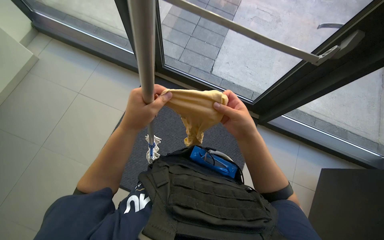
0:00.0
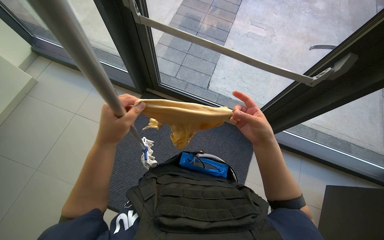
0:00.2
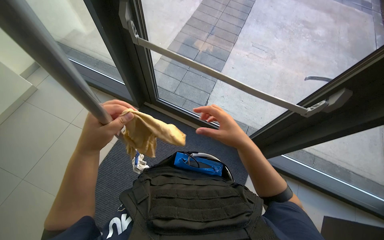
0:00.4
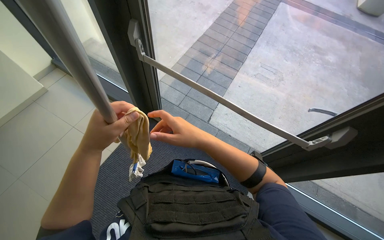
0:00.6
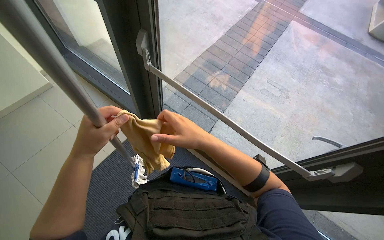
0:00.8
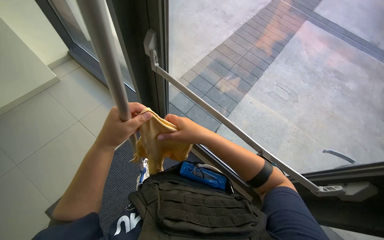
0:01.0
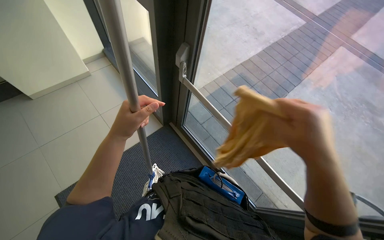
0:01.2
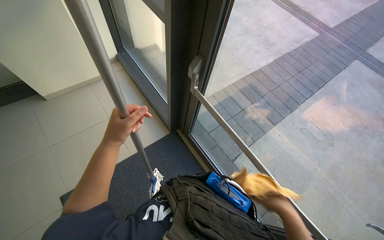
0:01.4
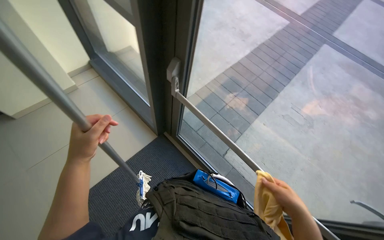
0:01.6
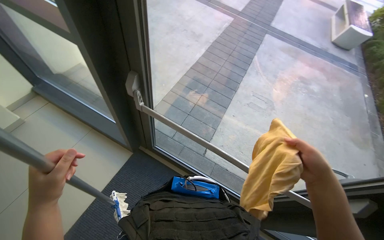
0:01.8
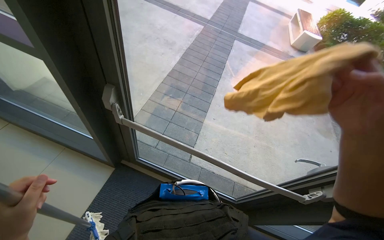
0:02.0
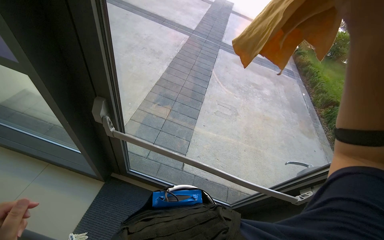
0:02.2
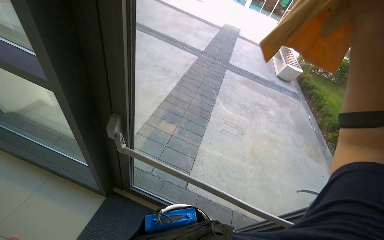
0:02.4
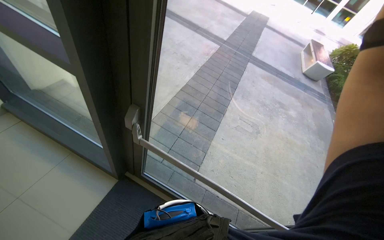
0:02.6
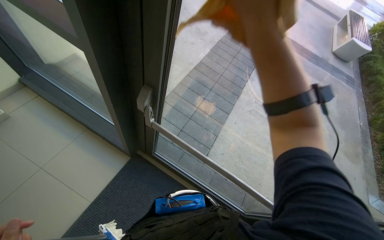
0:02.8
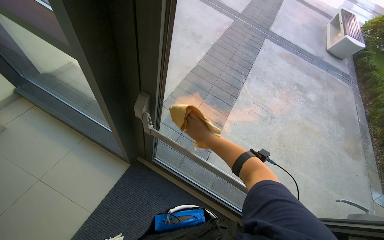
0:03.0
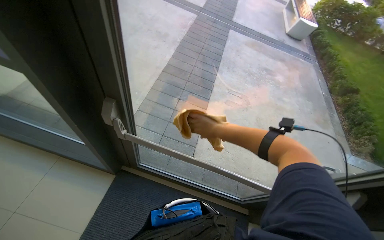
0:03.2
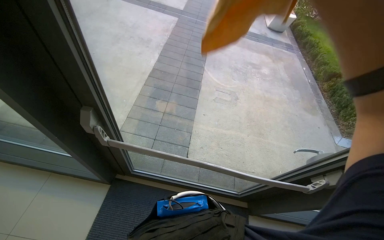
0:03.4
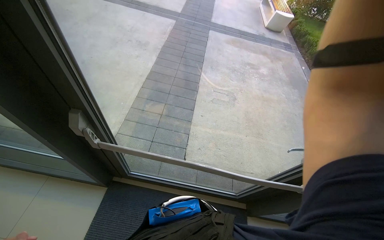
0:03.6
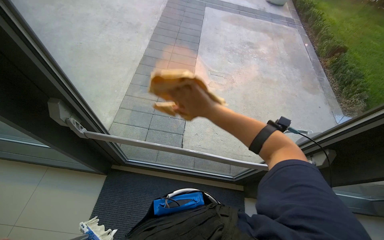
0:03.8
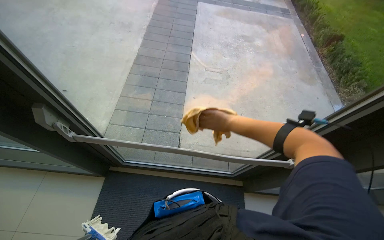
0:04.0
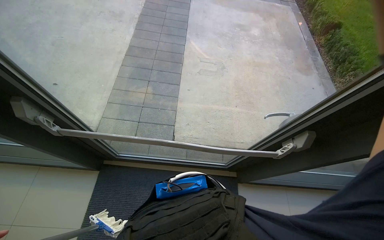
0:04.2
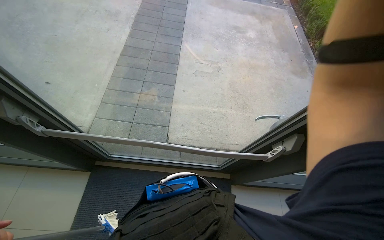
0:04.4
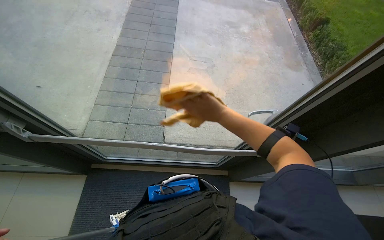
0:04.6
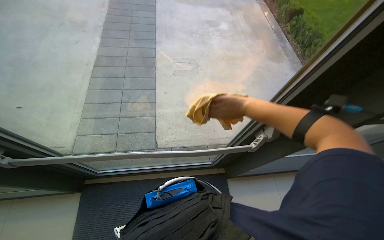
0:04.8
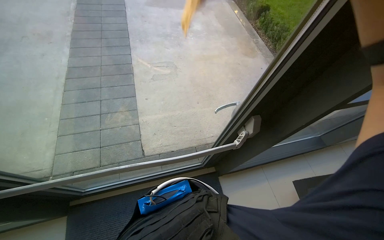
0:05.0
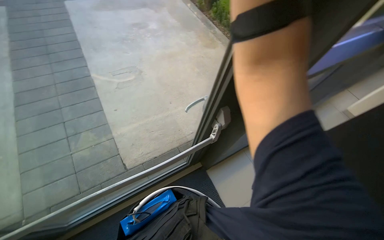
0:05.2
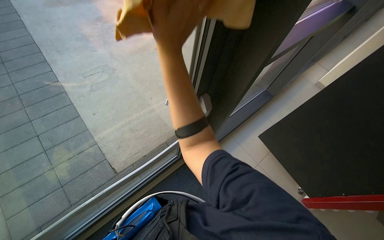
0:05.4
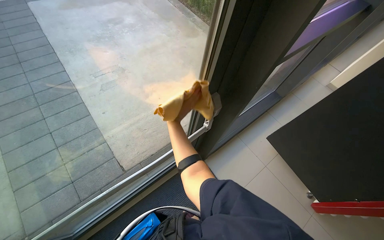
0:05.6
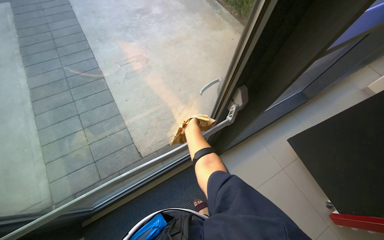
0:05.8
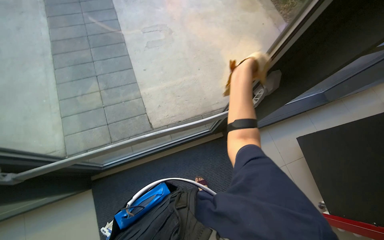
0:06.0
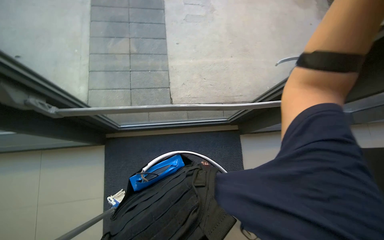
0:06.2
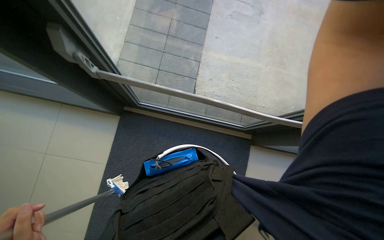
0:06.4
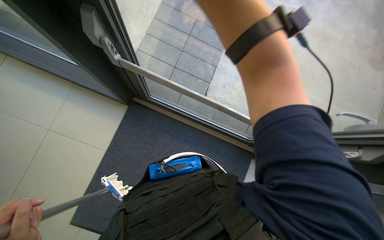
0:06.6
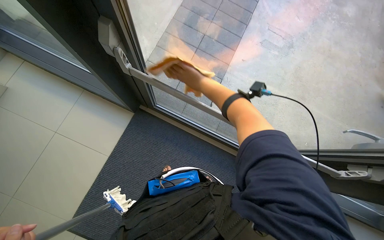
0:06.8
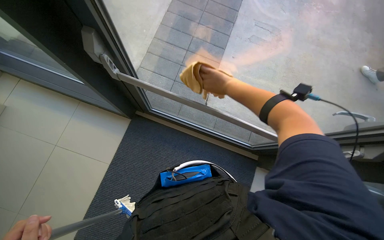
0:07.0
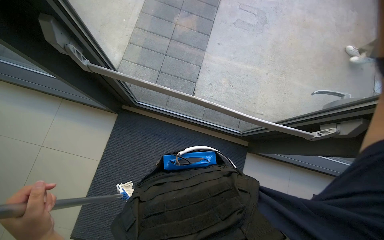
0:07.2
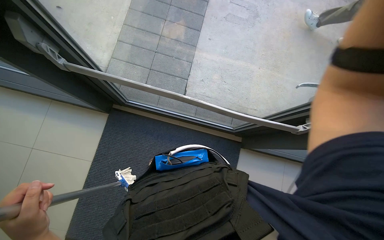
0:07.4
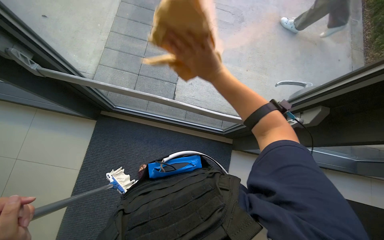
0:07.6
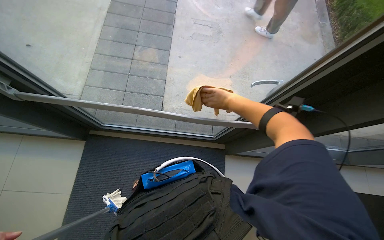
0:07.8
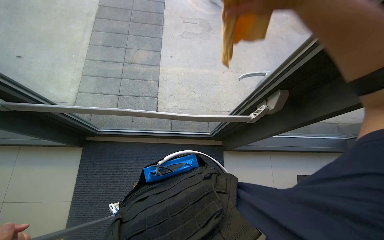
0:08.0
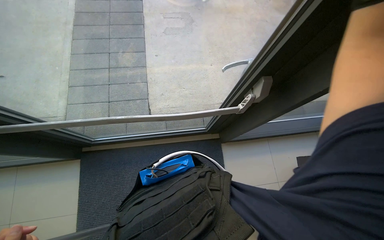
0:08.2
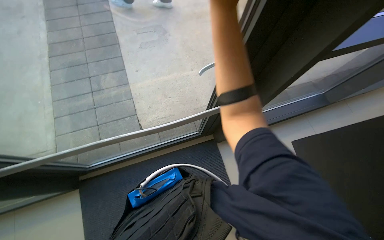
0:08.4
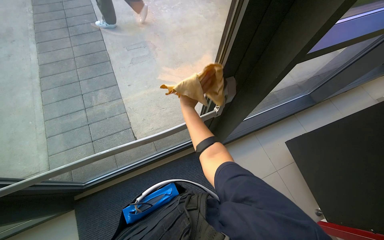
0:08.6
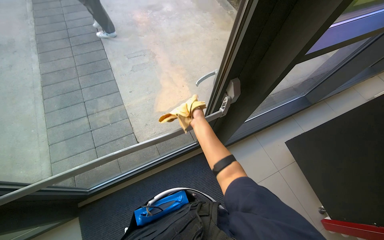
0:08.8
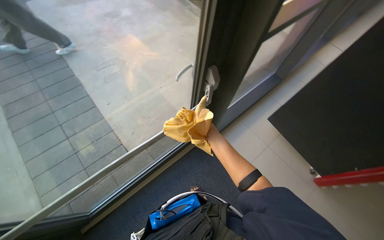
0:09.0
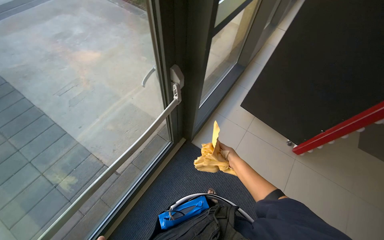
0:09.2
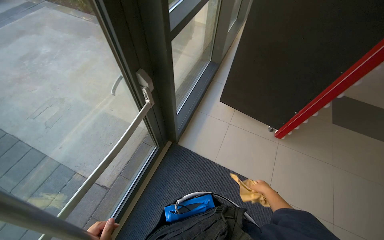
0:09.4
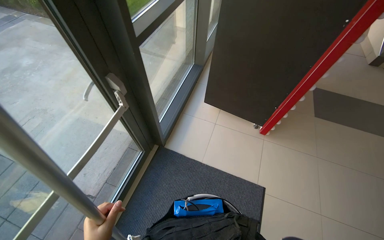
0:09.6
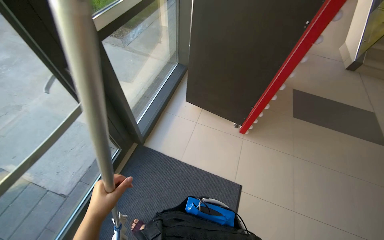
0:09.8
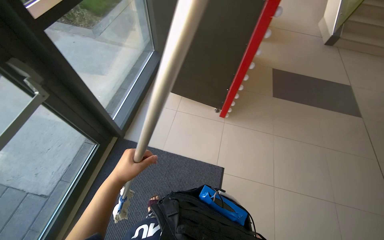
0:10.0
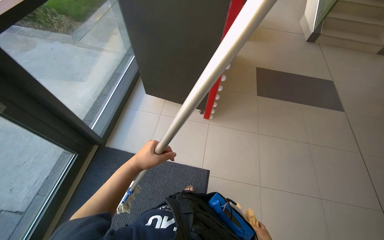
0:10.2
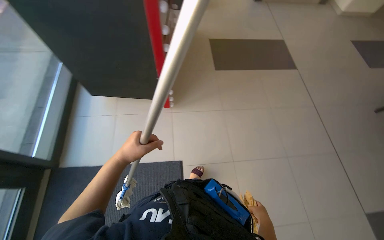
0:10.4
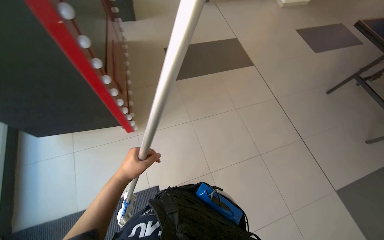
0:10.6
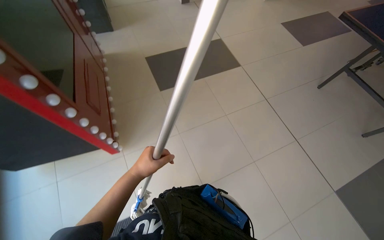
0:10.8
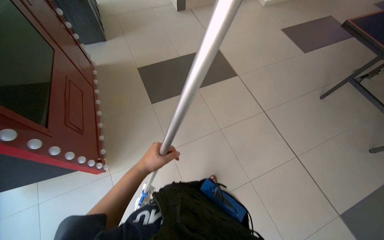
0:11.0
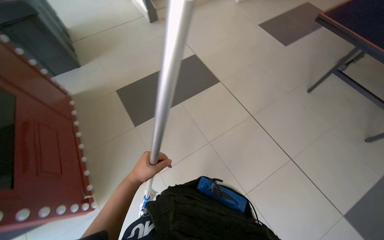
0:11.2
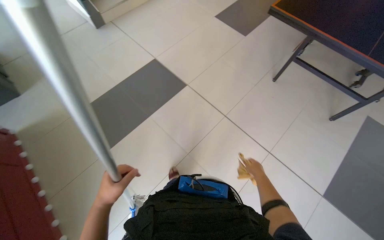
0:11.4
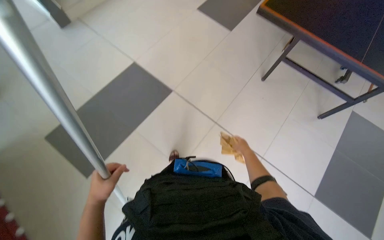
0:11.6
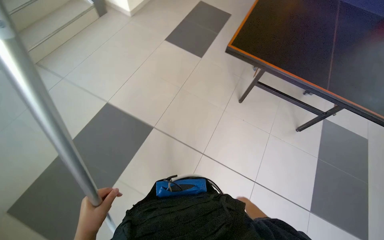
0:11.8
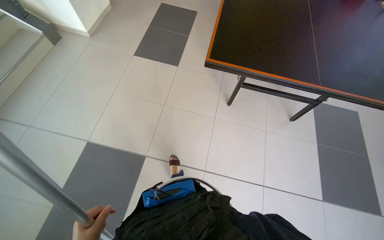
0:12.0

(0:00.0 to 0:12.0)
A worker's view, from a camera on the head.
Job: wiping surfaces.
The whole recording: Cleaning the table. The worker cleans the black table using a mop and then wipes it with a yellow cloth.
0:00.0 - 0:01.6: The camera pitches upward, by roughly 20 degrees. The right hand swings left and right, about 30 cm each way, with 2 reversals.
0:01.6 - 0:03.0: The head rotates some 15 degrees to the right.
0:03.0 - 0:04.4: The head rotates about 25 degrees to the right.
0:04.4 - 0:06.0: The head turns to the right by approximately 25 degrees.
0:06.0 - 0:07.6: The scene rotates clockwise by approximately 30 degrees.
0:07.6 - 0:09.0: The head turns to the right by about 50 degrees.
0:09.0 - 0:10.4: The camera is carried about 90 cm. The wearer looks roughly 55 degrees further to the right.
0:10.4 - 0:12.0: The head travels approximately 1.5 m. The wearer's head swings roughly 70 degrees to the right.

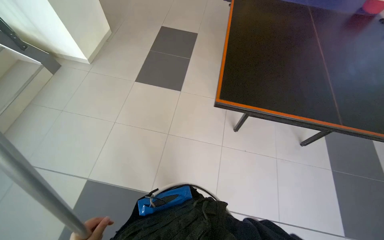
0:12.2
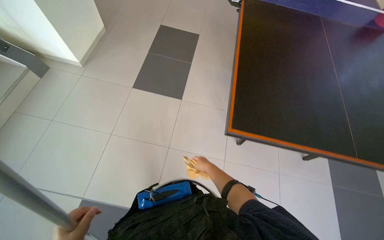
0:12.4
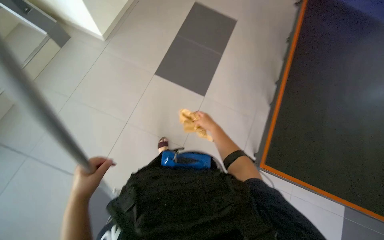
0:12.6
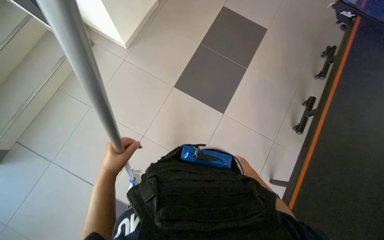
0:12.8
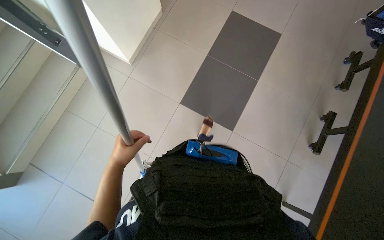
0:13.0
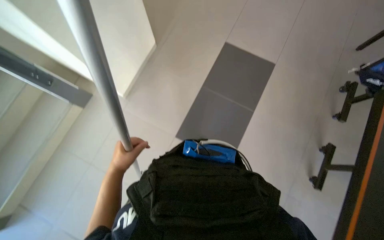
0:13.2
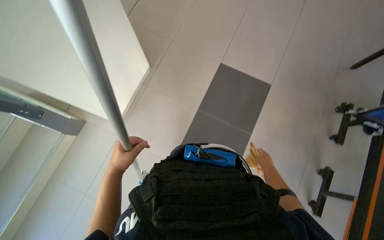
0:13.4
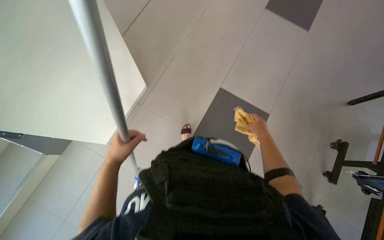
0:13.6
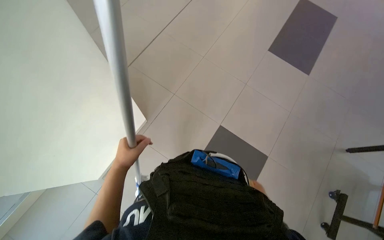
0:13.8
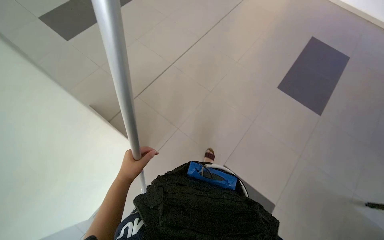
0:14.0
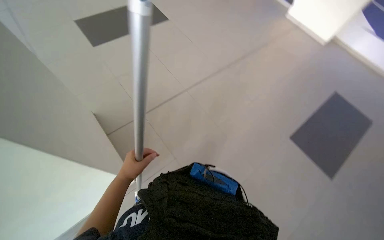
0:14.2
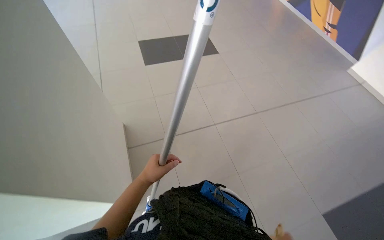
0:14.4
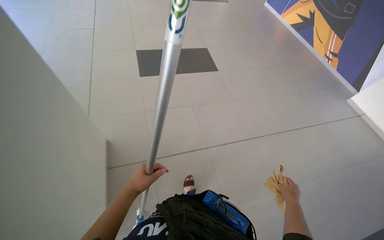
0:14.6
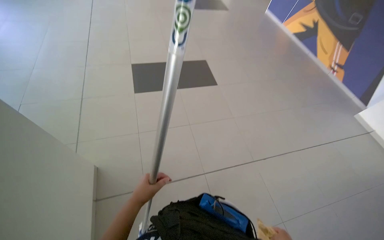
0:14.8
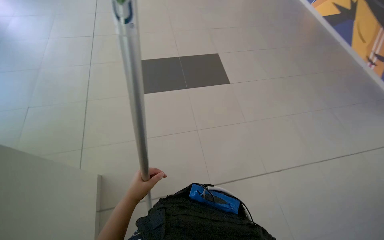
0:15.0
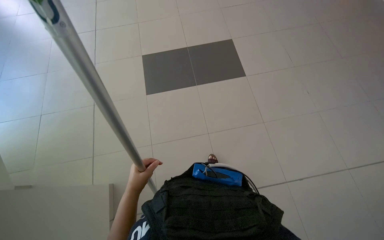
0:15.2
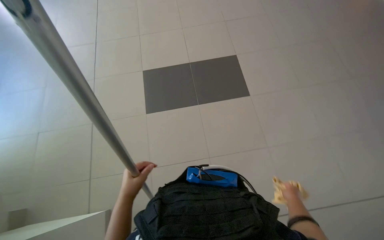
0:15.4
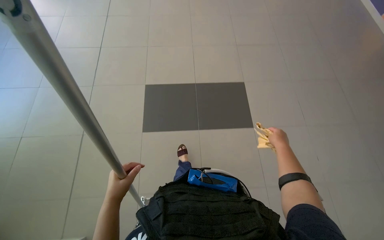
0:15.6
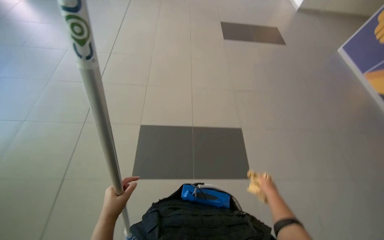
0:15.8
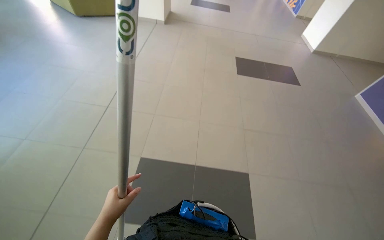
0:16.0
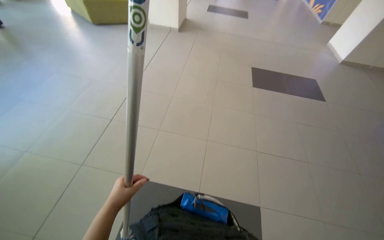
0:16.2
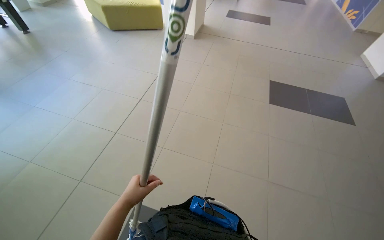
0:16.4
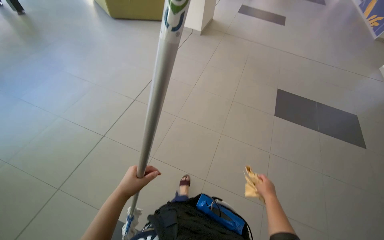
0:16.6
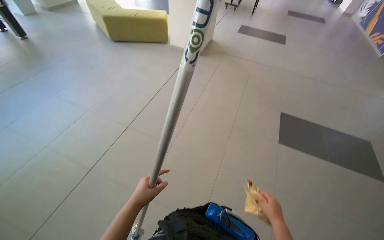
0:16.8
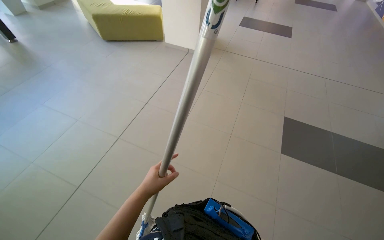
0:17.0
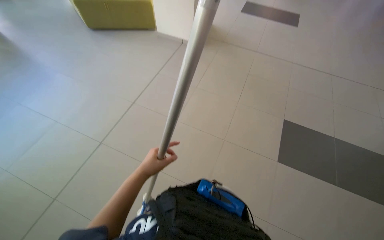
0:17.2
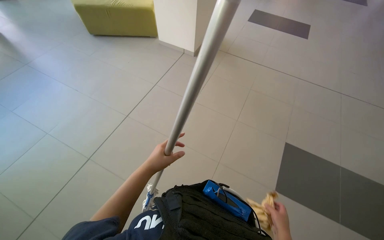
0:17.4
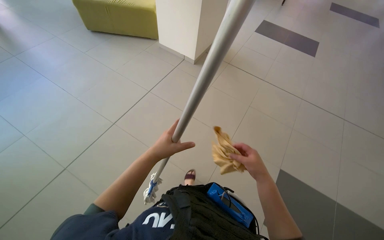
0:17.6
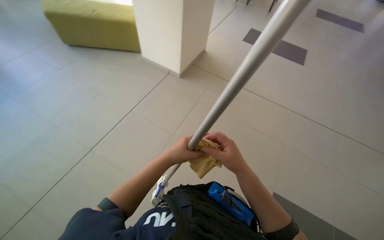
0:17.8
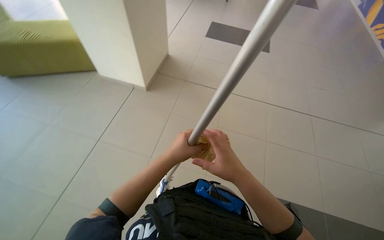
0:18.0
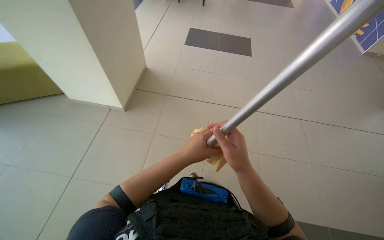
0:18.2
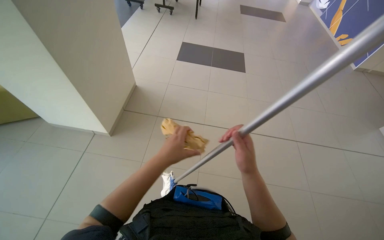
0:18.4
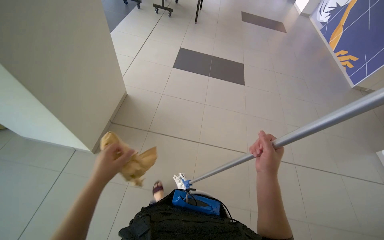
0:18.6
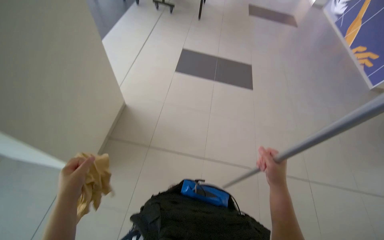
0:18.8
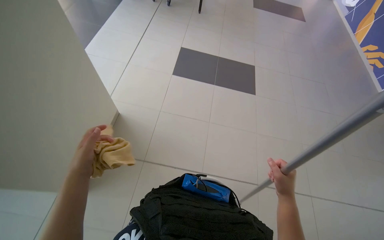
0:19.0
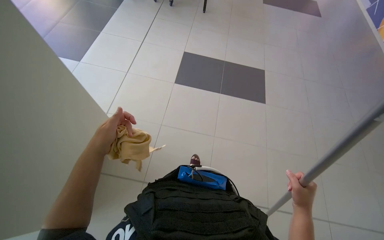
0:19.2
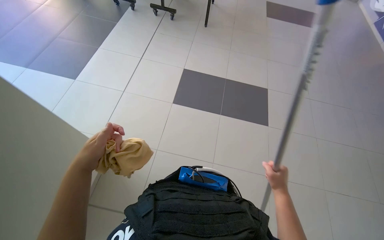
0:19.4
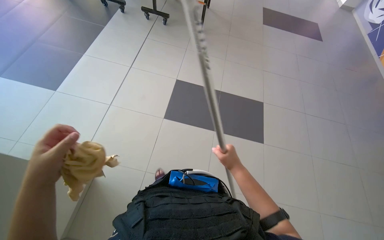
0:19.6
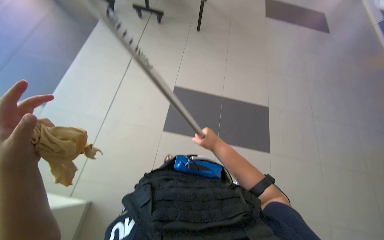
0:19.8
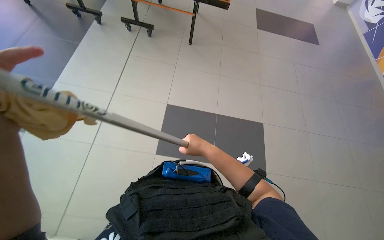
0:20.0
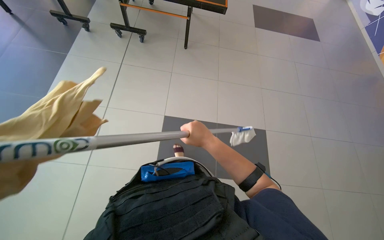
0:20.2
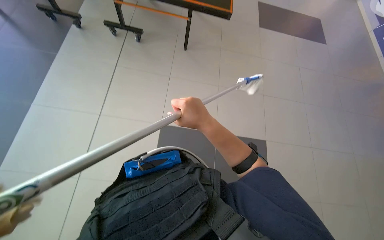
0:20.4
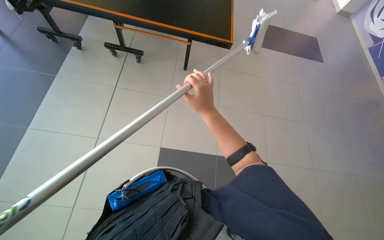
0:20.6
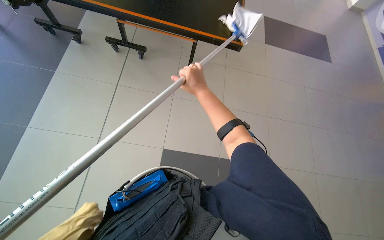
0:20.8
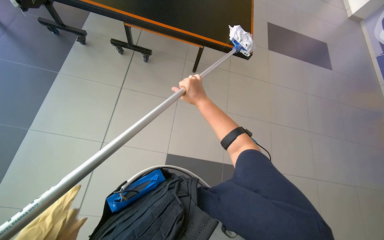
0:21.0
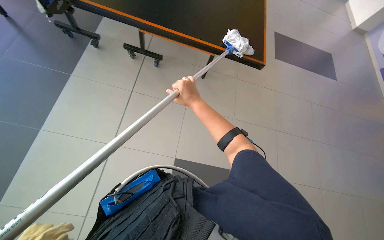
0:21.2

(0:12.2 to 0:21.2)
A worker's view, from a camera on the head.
Job: wiping surfaces.
The whole recording: Cleaning the table. The worker cleans the black table using a mop and then wipes it with a yellow cloth.
0:13.8 - 0:15.2: The view tilts some 15 degrees upward. The left hand is displaced down the picture by approximately 10 cm.
0:16.6 - 0:18.2: The camera travels approximately 1 m.
0:18.2 - 0:19.8: The camera travels some 70 cm.
0:19.8 - 0:21.2: The head travels roughly 60 cm.
